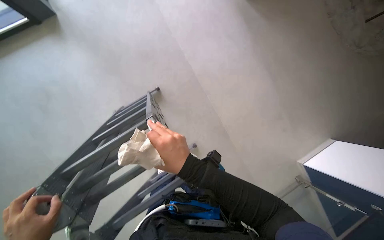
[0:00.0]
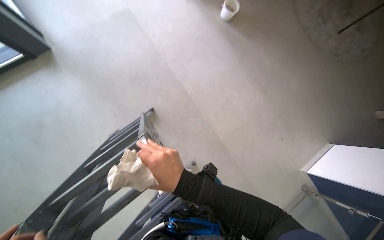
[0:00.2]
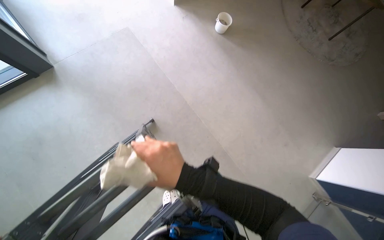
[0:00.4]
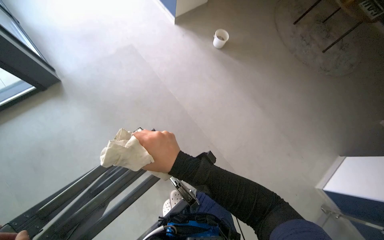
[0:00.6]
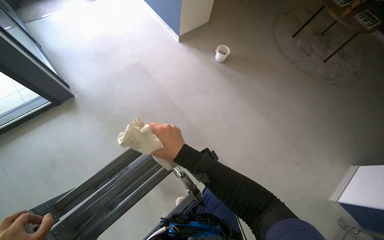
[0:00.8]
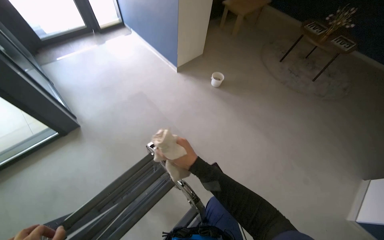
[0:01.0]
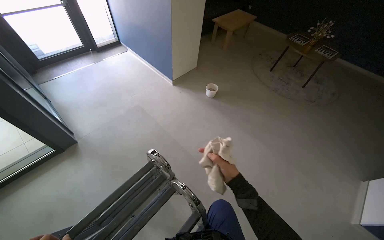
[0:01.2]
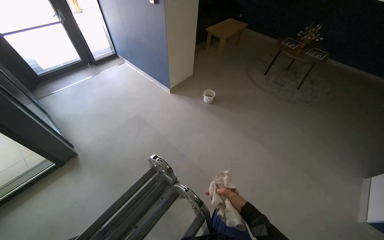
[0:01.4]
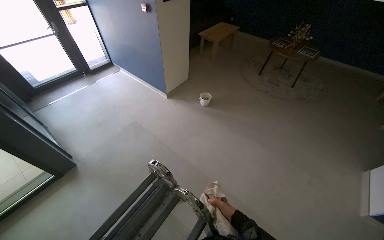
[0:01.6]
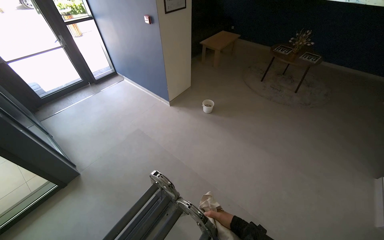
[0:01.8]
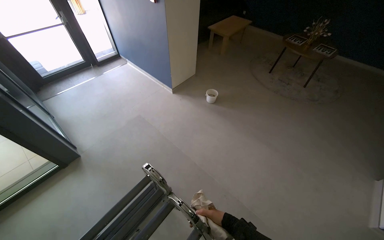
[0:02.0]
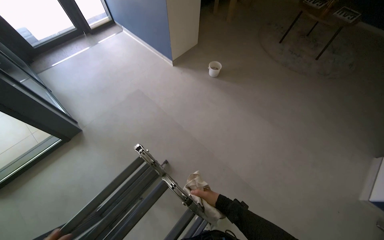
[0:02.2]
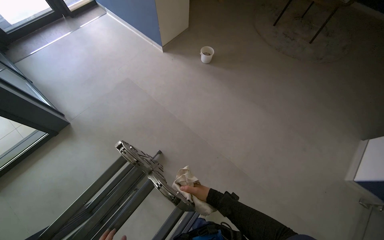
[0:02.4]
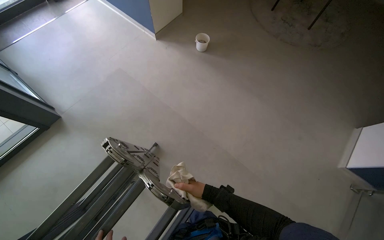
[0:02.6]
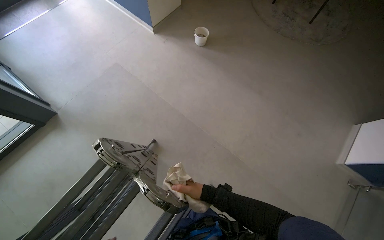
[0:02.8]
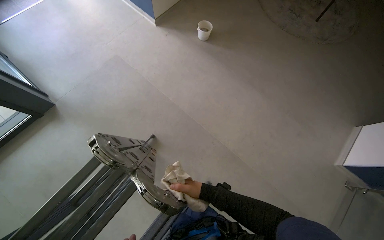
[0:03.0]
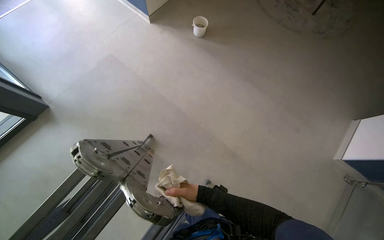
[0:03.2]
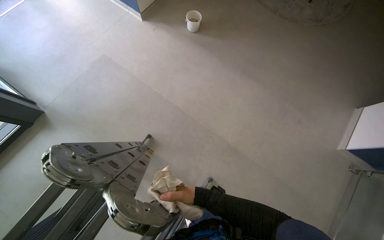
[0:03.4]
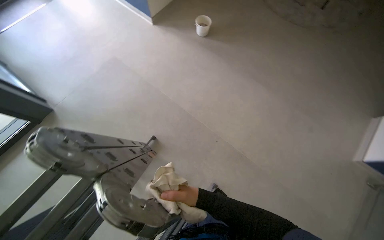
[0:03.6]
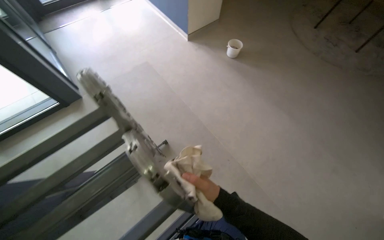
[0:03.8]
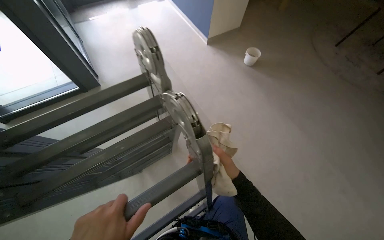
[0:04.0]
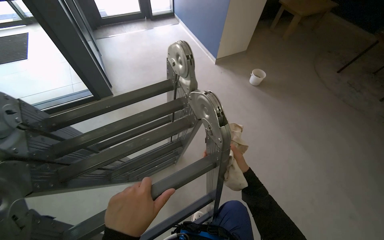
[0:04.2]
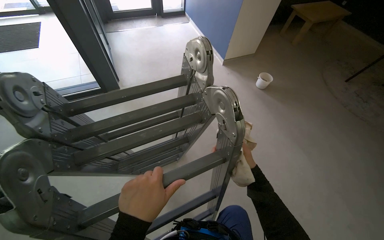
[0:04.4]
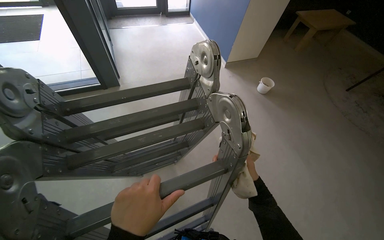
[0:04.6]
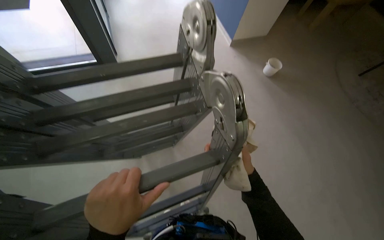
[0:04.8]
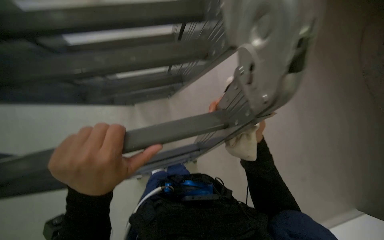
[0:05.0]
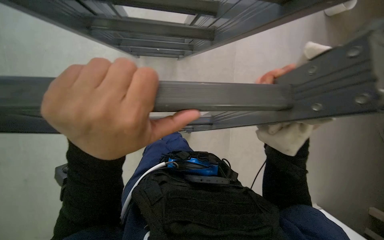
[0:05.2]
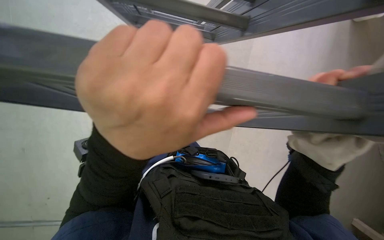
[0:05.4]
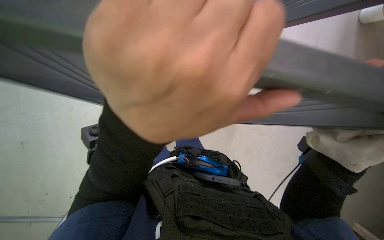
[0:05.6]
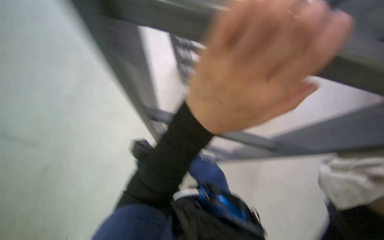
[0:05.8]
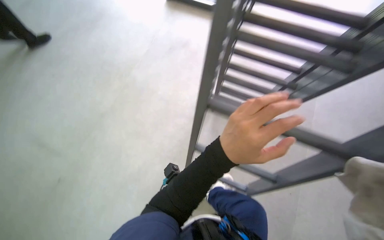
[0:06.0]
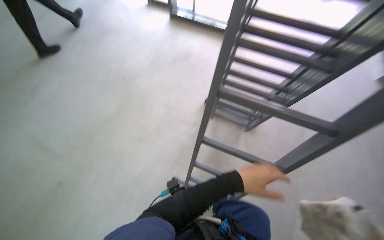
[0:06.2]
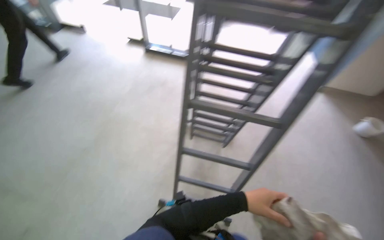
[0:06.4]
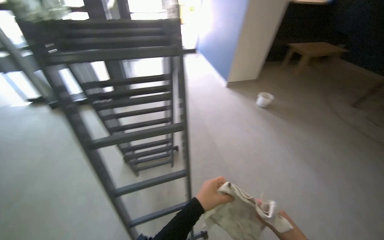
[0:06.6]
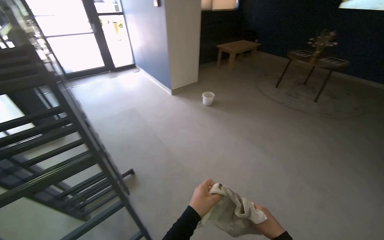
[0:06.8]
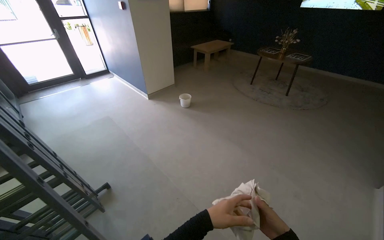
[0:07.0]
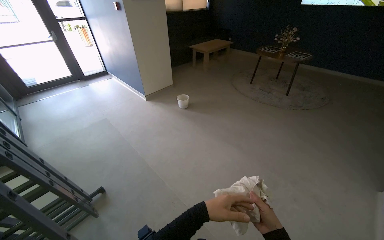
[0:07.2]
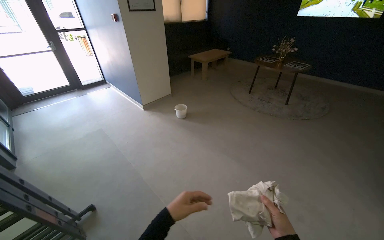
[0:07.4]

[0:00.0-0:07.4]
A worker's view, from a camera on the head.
Job: organizing items.
The whole recording: Wiping ceiling vents. The worker wipes the ceiling vents with a cloth.The worker wipes the ceiling vents with a cloth.
0:00.0 to 0:01.4: The view tips upward by about 40 degrees. The right hand travels to the right, down the picture and farther from the camera by roughly 25 cm.
0:01.4 to 0:03.0: The camera pitches downward, by about 20 degrees.
0:03.0 to 0:04.4: The head rotates roughly 25 degrees to the left. The camera pitches upward, by some 15 degrees. The right hand moves farther from the camera, about 15 cm.
0:04.4 to 0:06.0: The camera pitches downward, by approximately 30 degrees.
0:06.0 to 0:07.4: The head travels approximately 70 cm. The head turns to the right by roughly 70 degrees. The view tips upward by roughly 25 degrees.

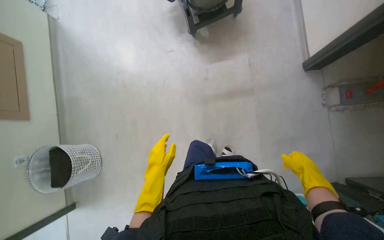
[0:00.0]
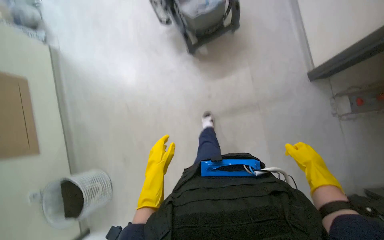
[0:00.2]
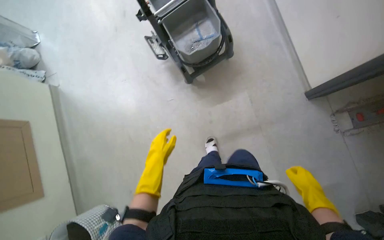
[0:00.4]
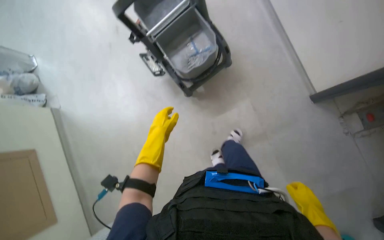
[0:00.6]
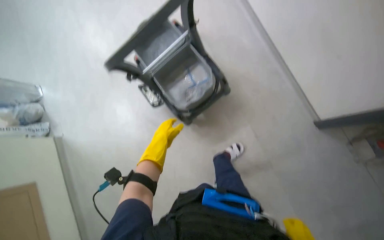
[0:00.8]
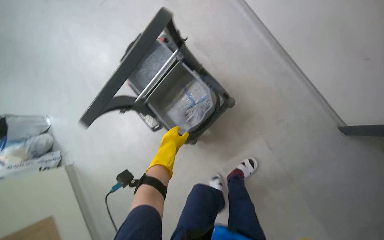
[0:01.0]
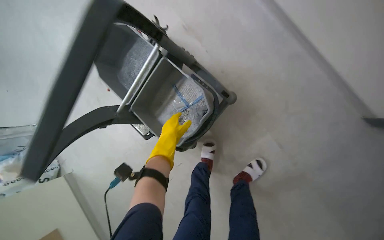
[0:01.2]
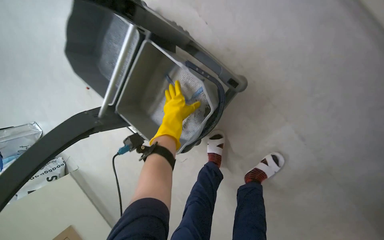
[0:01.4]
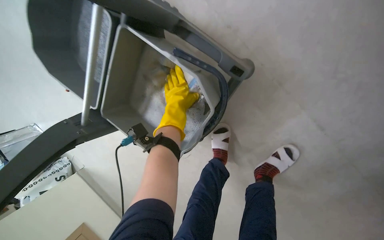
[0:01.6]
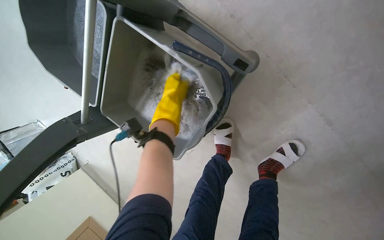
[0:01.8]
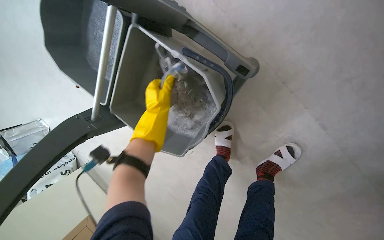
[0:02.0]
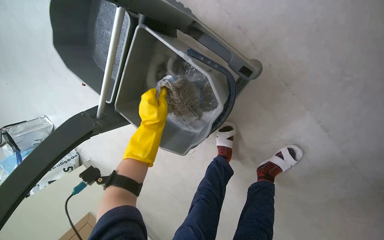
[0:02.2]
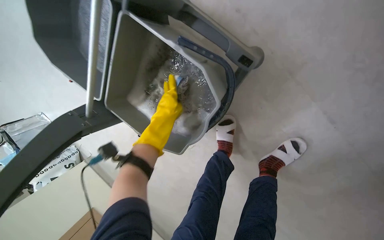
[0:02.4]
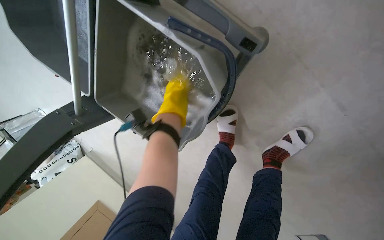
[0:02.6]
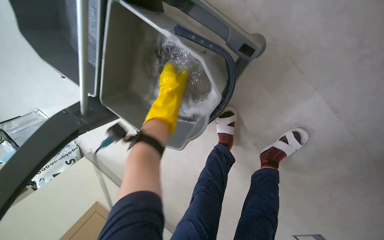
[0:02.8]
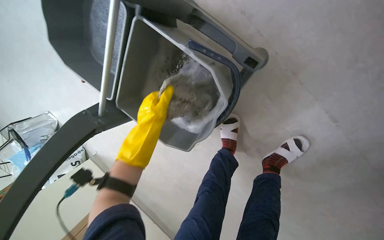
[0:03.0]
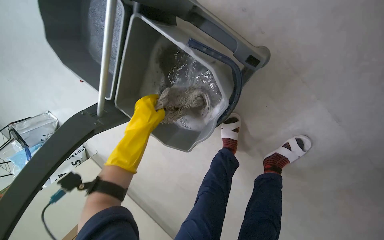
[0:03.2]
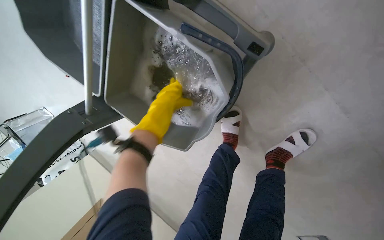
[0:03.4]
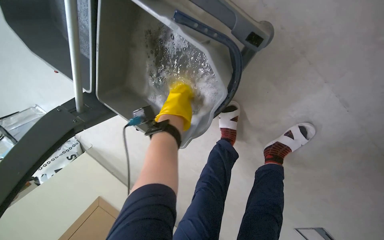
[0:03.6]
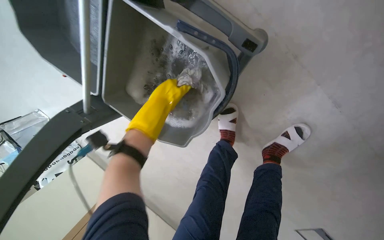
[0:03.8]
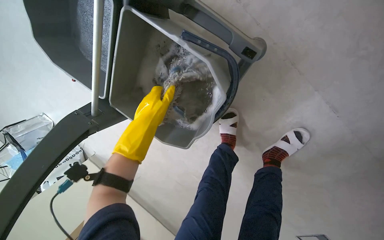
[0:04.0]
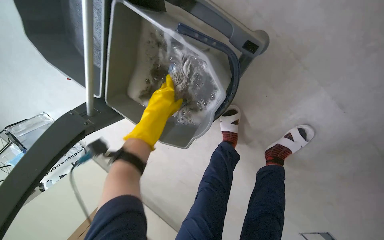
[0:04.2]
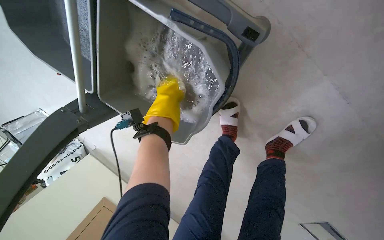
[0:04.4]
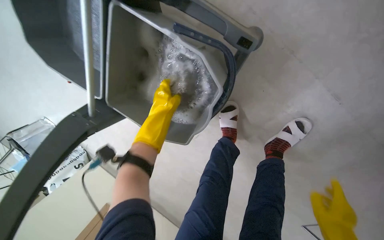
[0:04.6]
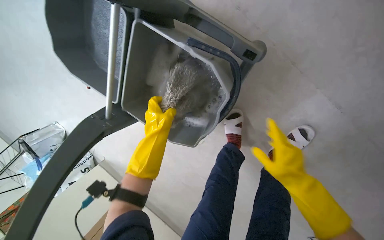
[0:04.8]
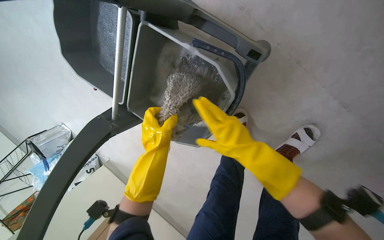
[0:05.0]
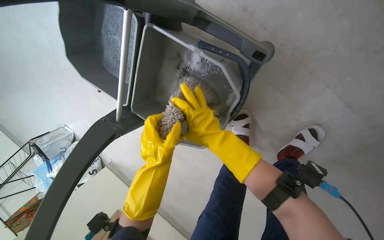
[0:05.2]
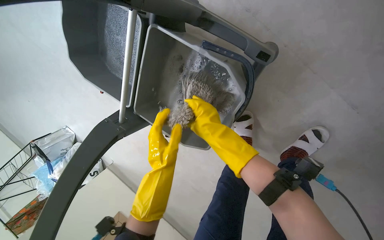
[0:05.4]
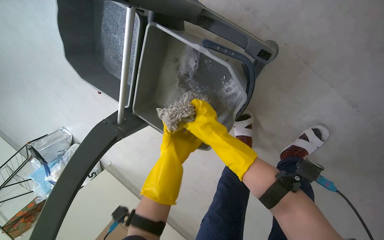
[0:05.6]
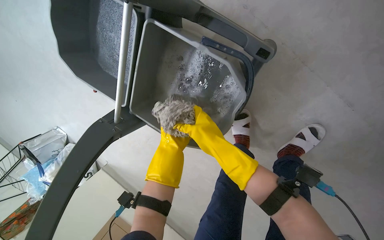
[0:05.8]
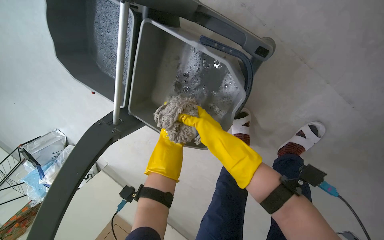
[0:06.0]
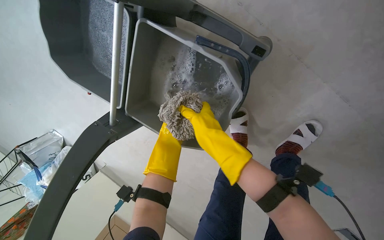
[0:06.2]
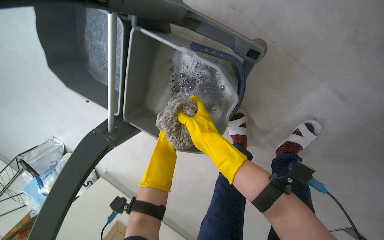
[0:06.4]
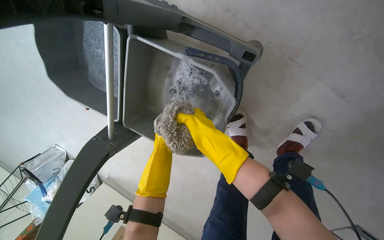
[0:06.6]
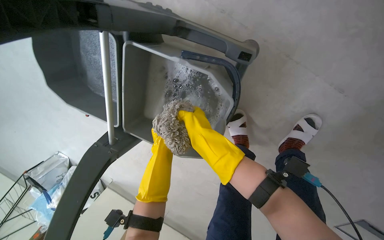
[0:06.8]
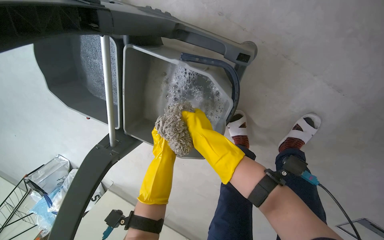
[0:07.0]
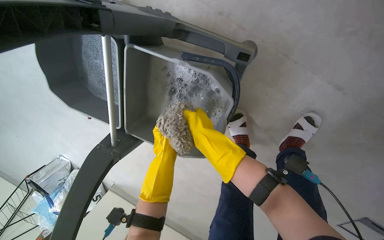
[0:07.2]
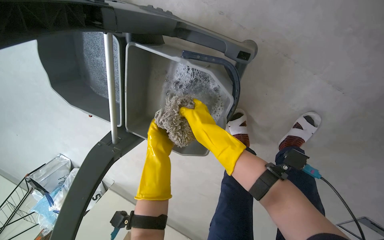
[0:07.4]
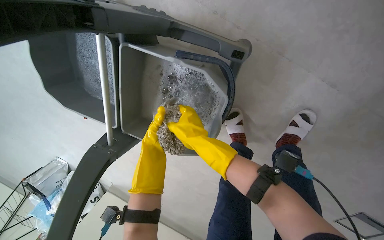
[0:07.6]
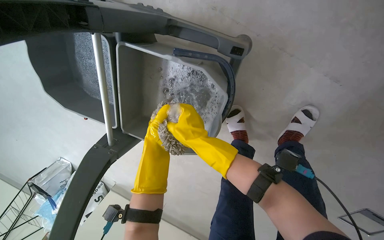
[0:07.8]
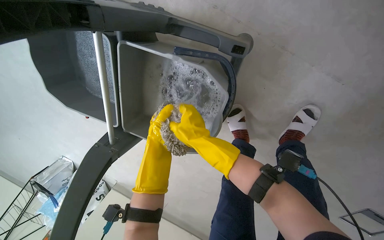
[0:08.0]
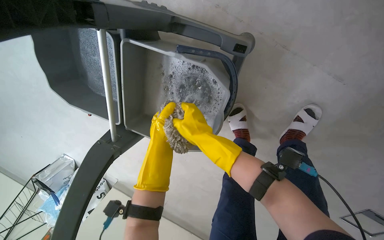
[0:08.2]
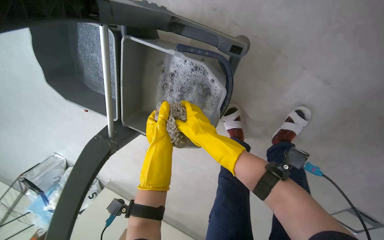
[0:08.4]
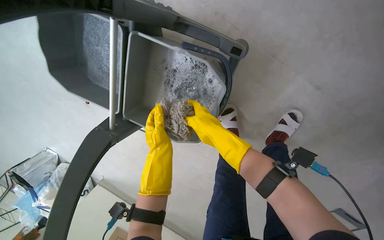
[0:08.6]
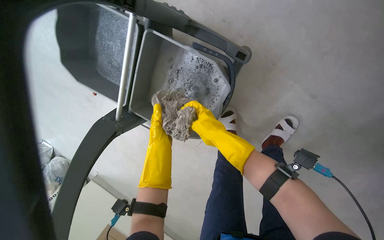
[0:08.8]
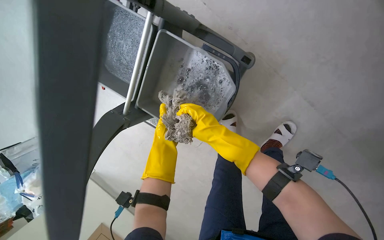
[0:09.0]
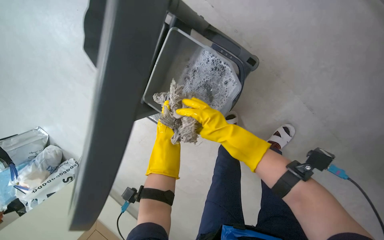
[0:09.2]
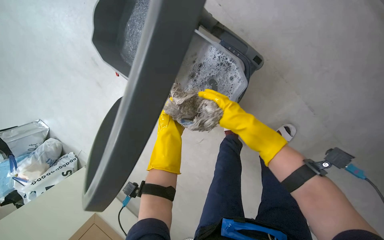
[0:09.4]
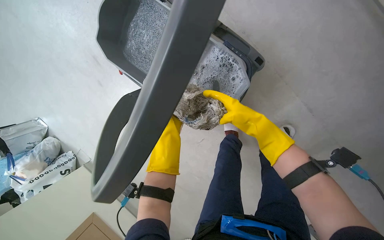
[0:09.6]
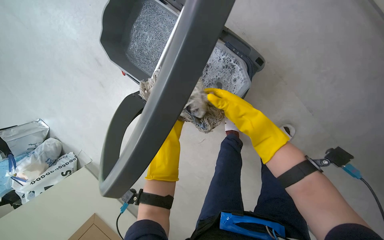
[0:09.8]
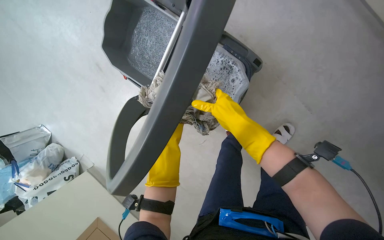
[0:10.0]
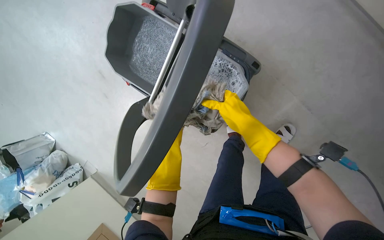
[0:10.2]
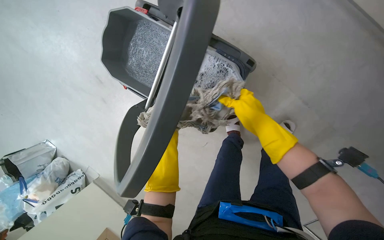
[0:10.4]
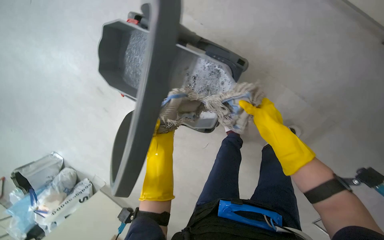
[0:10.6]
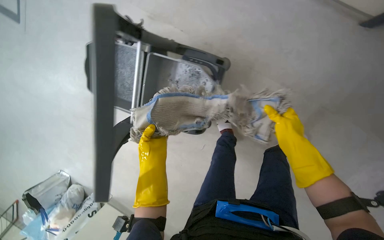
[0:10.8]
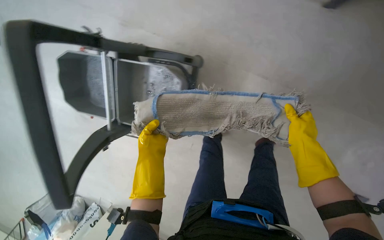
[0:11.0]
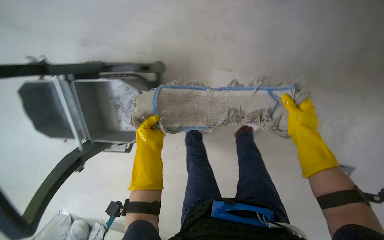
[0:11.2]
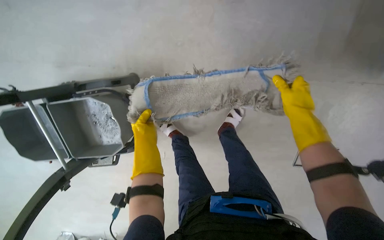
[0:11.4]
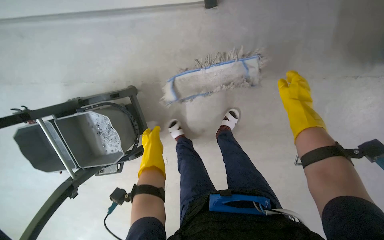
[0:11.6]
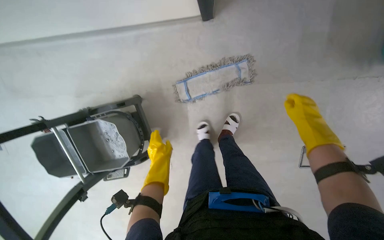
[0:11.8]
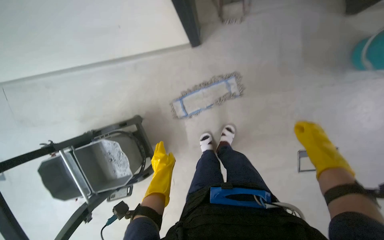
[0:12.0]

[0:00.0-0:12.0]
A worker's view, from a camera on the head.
Job: mopping floor.
The whole recording: Mopping apartment floor. The worker mops the apartment floor with a flat mop, changing the mop head as needed.
0:00.0 to 0:01.6: The camera is carried approximately 1 m. The view tilts approximately 15 degrees downward. Everything in view rotates some 40 degrees counterclockwise.
0:01.6 to 0:03.0: The left hand heads to the left, nearer to the camera and down the picture, covering approximately 20 cm.
0:04.4 to 0:06.0: The left hand heads farther from the camera, down the picture and to the left, covering roughly 30 cm.
0:06.0 to 0:07.6: The left hand shifts some 25 cm nearer to the camera.
0:09.0 to 0:10.4: The left hand goes about 15 cm down the picture, and reaches about 15 cm farther from the camera, then returns.
0:10.4 to 0:12.0: Everything in view rotates some 30 degrees counterclockwise. The right hand goes some 40 cm to the right and down the picture.
